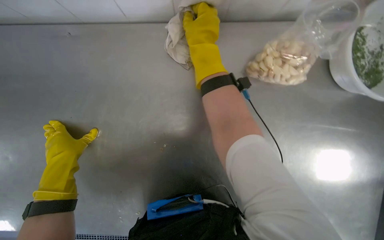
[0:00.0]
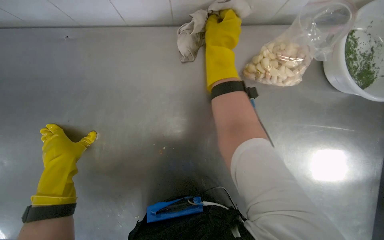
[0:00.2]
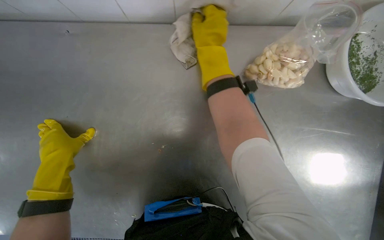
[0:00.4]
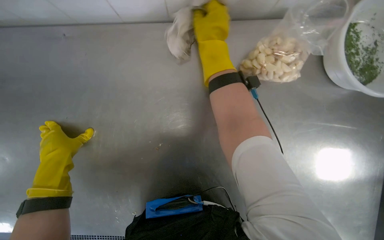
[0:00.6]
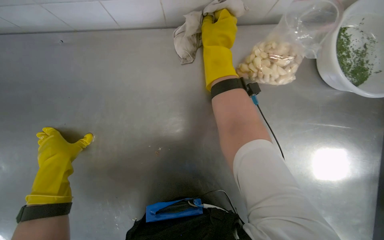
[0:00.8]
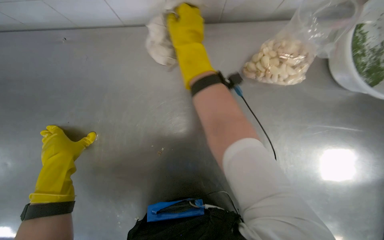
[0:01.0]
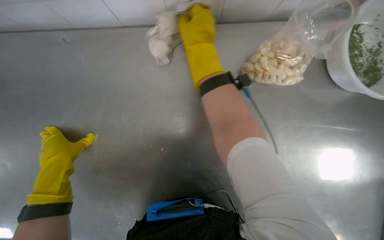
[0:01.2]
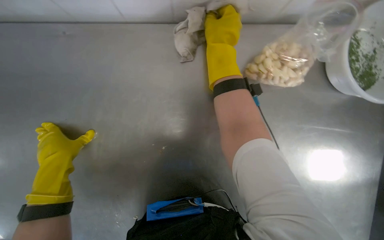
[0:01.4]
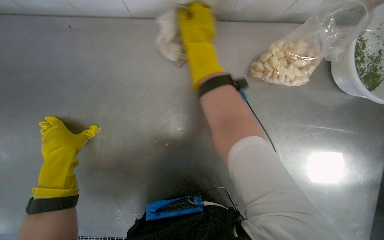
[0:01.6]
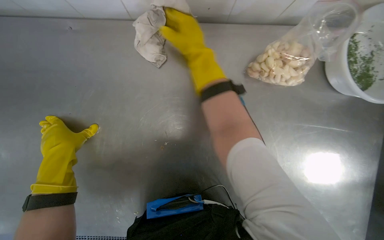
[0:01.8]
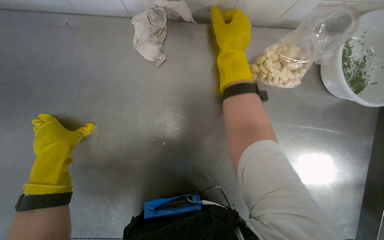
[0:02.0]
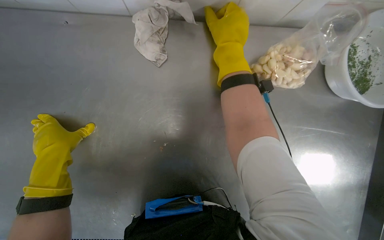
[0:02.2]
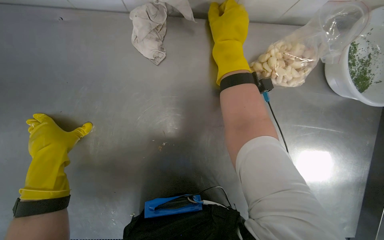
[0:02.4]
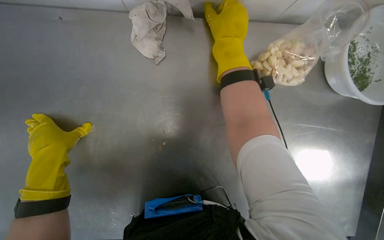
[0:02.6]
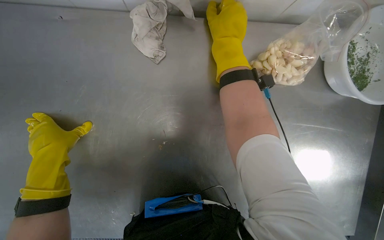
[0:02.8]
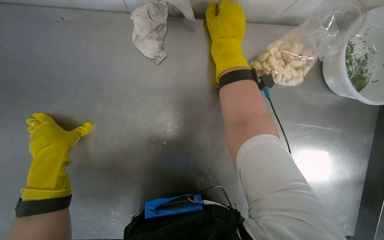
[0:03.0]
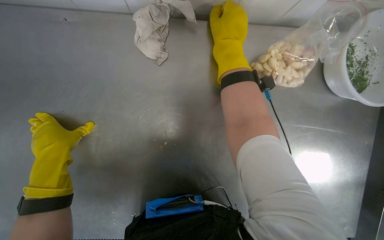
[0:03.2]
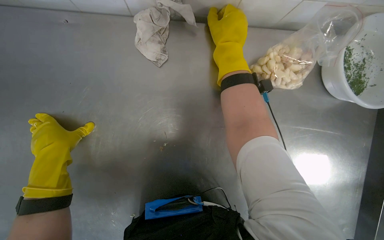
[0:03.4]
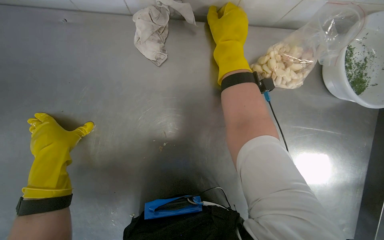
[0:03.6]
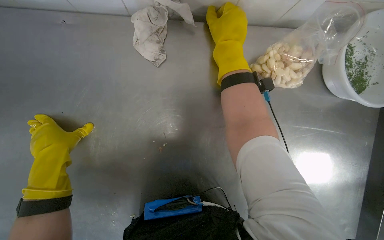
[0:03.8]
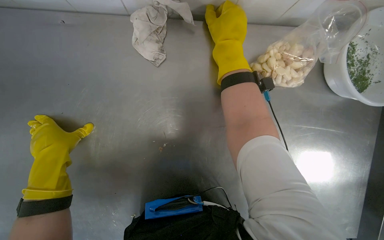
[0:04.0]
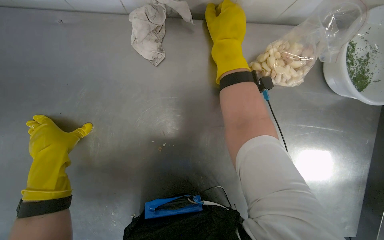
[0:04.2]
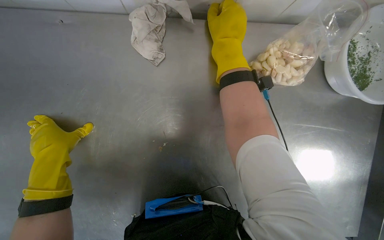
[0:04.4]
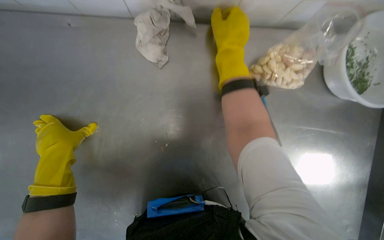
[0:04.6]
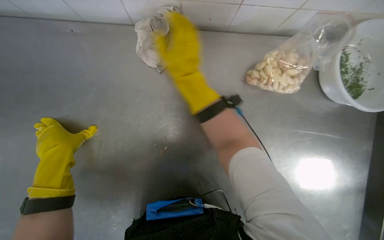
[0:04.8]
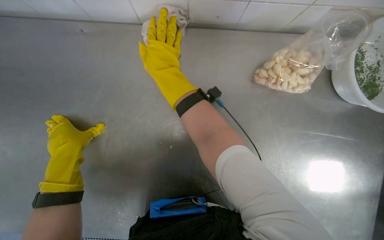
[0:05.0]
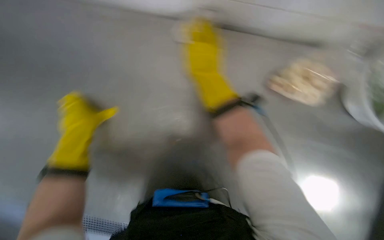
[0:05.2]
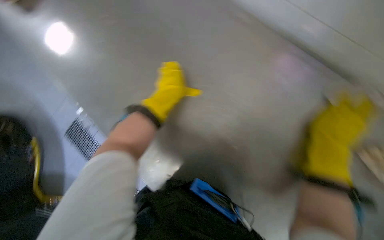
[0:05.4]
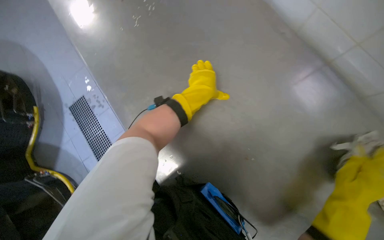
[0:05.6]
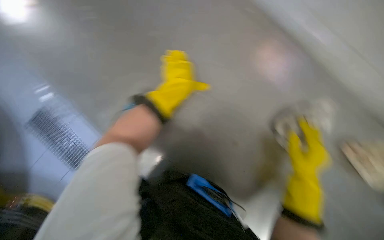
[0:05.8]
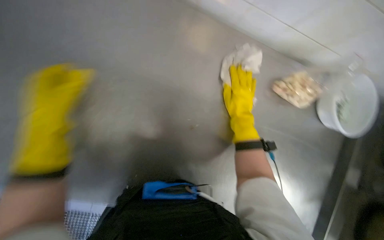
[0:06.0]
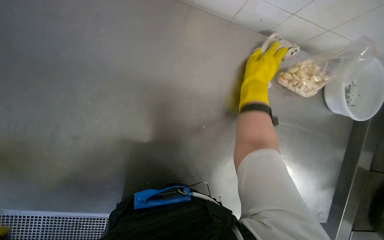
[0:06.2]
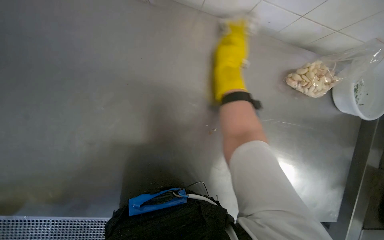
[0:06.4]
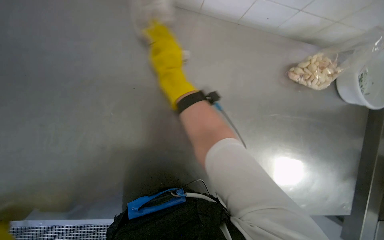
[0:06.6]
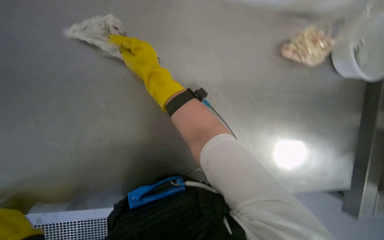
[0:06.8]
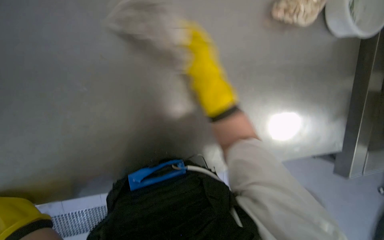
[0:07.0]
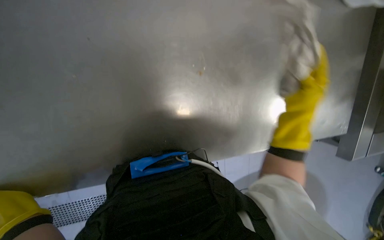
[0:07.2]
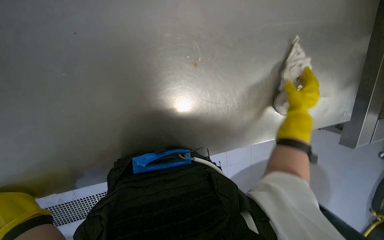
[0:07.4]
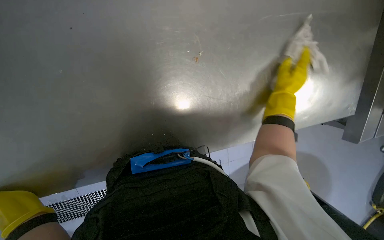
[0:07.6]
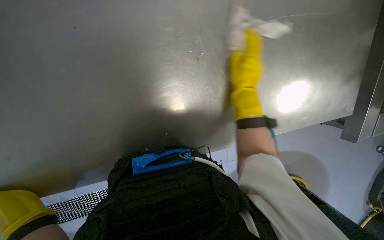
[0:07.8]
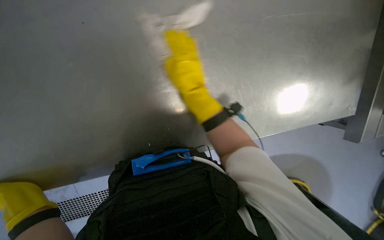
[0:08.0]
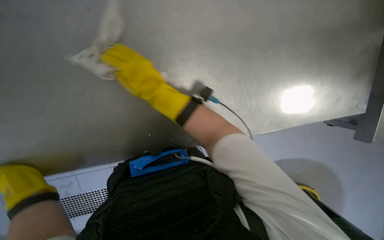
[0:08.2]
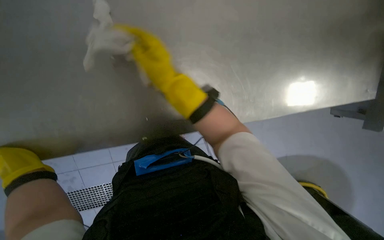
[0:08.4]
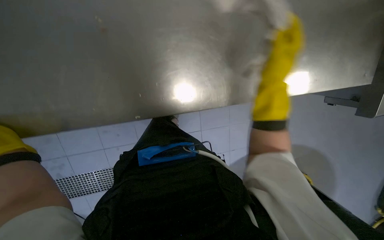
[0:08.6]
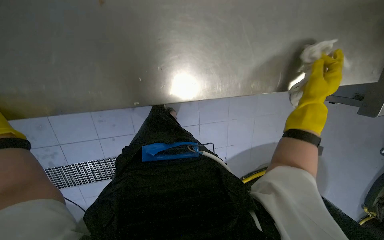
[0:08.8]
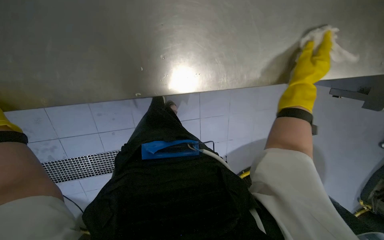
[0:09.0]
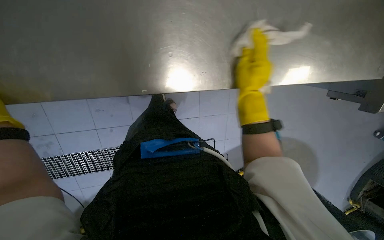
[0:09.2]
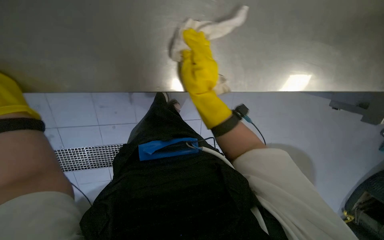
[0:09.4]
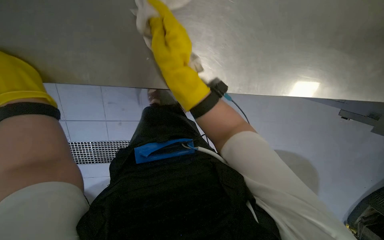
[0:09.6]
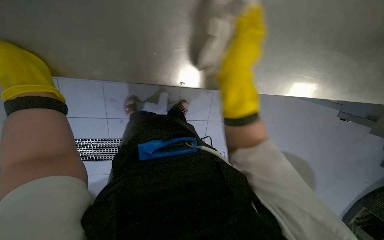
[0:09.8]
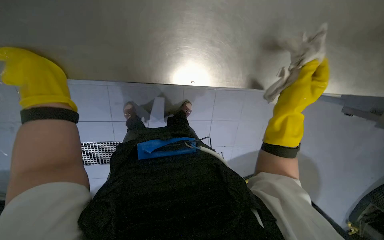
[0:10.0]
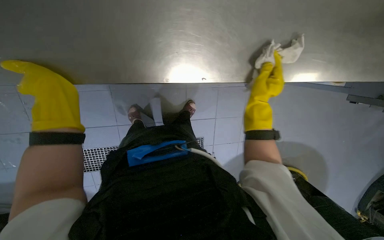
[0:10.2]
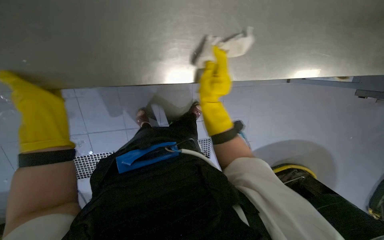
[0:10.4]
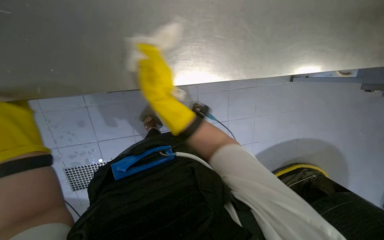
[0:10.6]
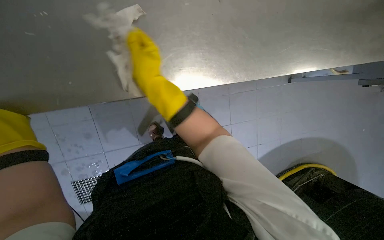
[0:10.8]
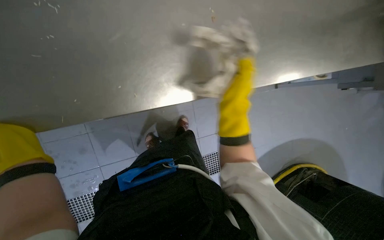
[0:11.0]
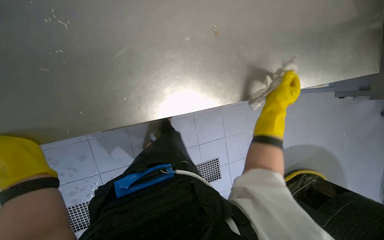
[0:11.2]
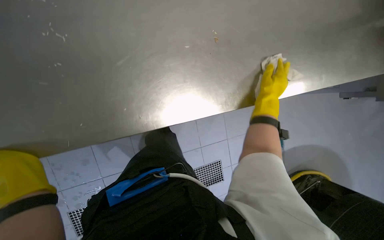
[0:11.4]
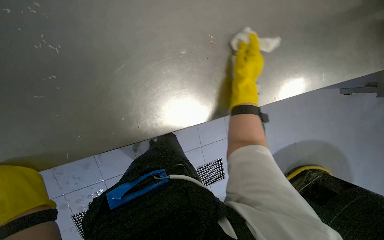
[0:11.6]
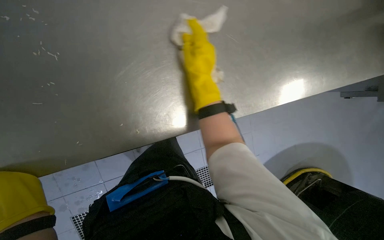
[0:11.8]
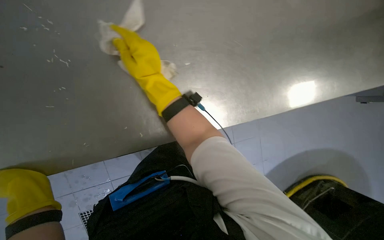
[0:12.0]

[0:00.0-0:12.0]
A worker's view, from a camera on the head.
Job: wiping surfaces.
The whole recording: Wiping kitchen counter. The worker wipes the metal kitchen counter with a cloth.
0:00.0 to 0:04.4: The hands make small movements and keep their place.
0:04.4 to 0:06.0: The right hand goes left and right, about 50 cm each way, reversing 2 times, while the left hand goes to the right and returns, roughly 25 cm each way.
0:06.0 to 0:07.6: The view tips downward by roughly 20 degrees.
0:09.0 to 0:10.4: The right hand goes left and right, about 30 cm each way, reversing 2 times.

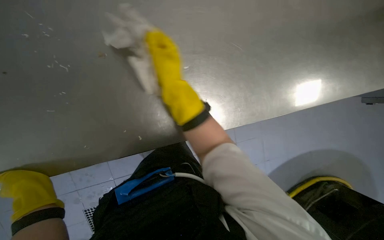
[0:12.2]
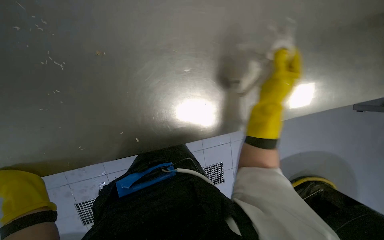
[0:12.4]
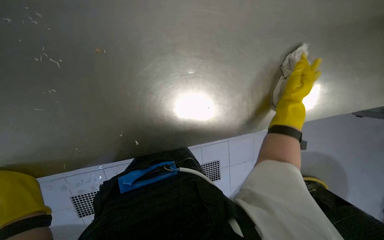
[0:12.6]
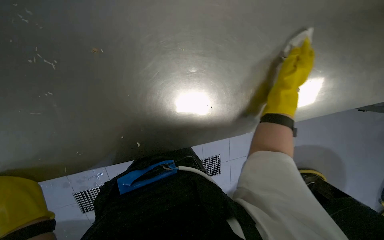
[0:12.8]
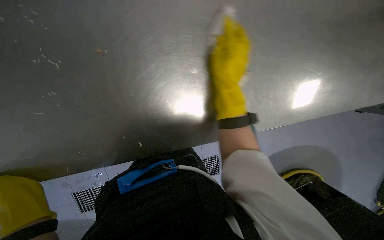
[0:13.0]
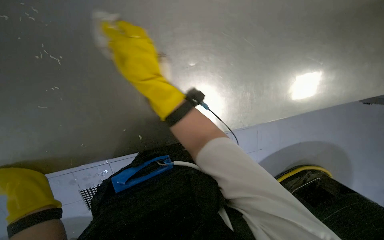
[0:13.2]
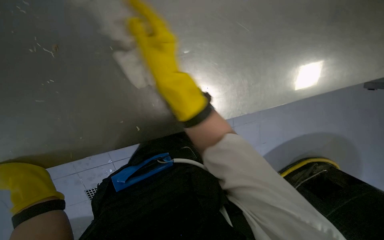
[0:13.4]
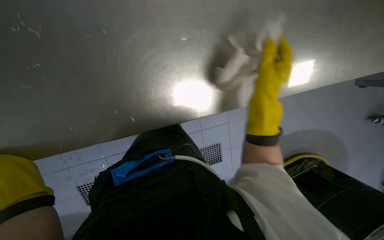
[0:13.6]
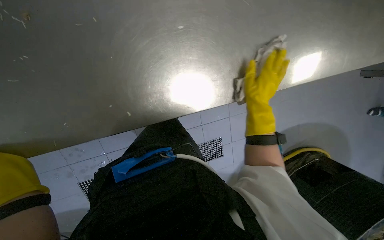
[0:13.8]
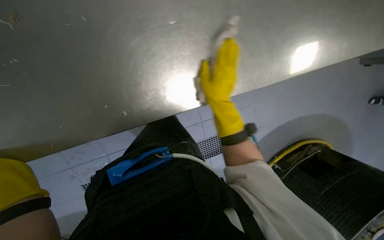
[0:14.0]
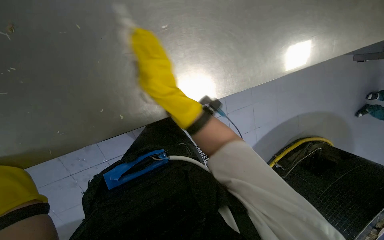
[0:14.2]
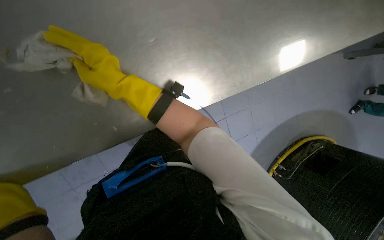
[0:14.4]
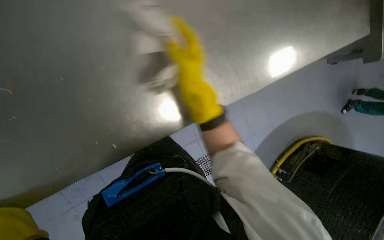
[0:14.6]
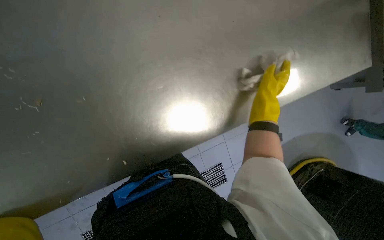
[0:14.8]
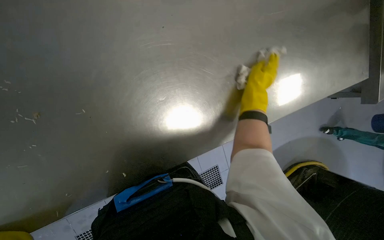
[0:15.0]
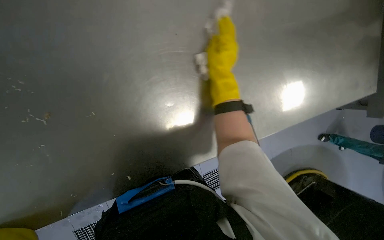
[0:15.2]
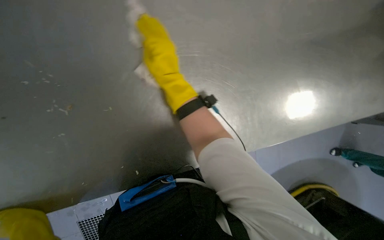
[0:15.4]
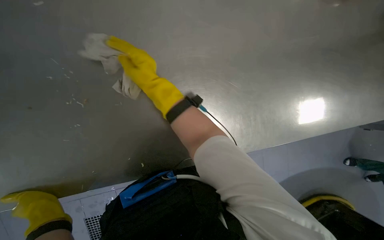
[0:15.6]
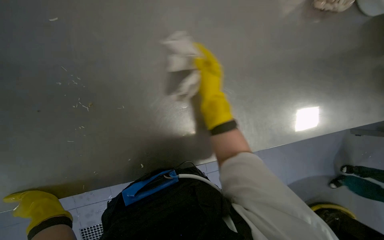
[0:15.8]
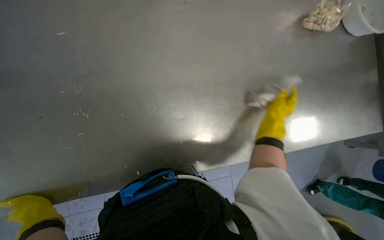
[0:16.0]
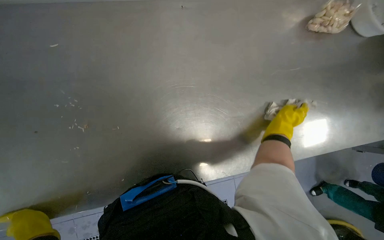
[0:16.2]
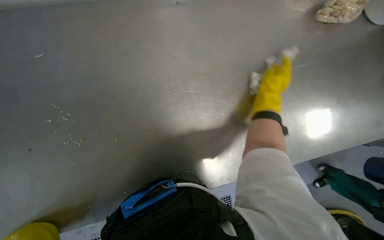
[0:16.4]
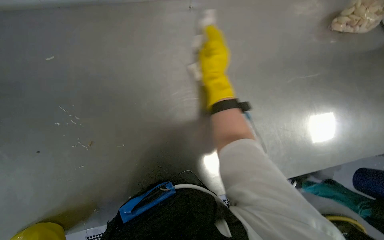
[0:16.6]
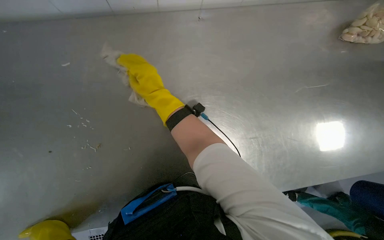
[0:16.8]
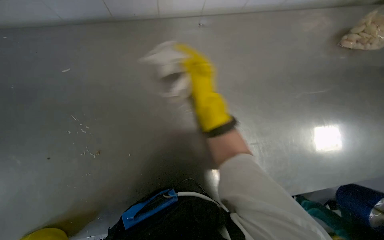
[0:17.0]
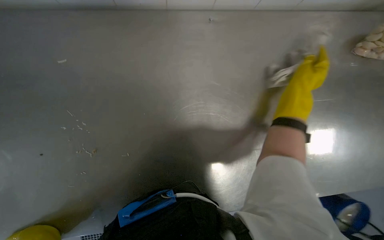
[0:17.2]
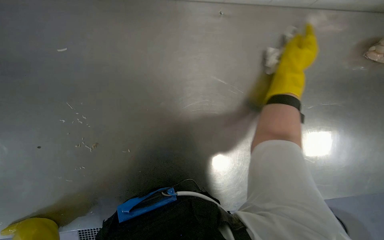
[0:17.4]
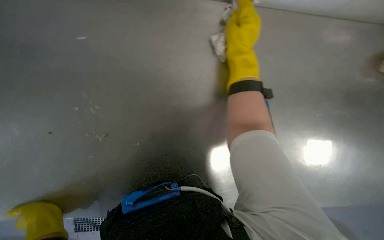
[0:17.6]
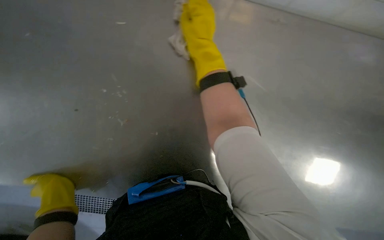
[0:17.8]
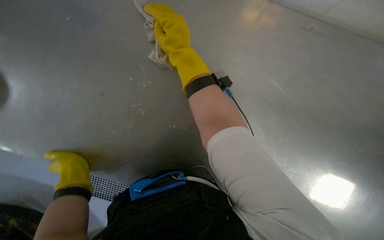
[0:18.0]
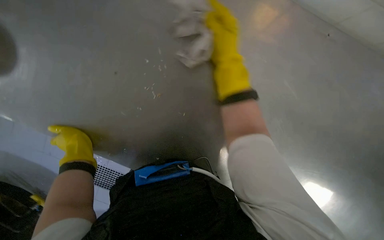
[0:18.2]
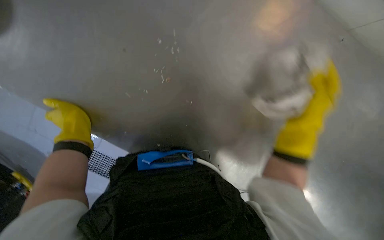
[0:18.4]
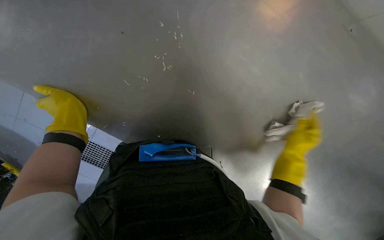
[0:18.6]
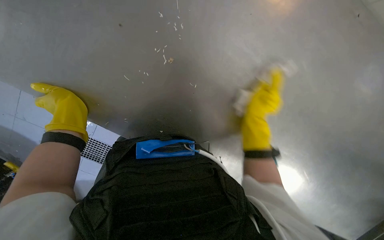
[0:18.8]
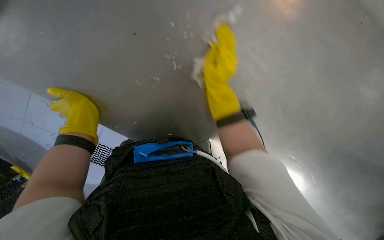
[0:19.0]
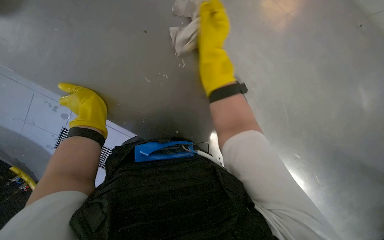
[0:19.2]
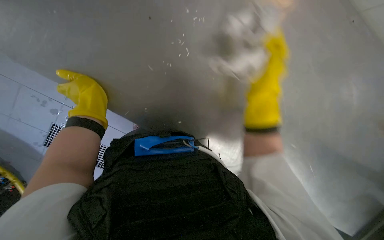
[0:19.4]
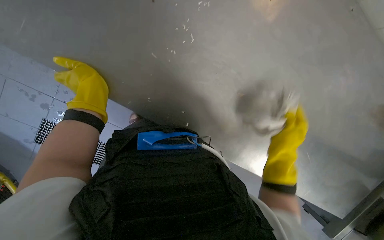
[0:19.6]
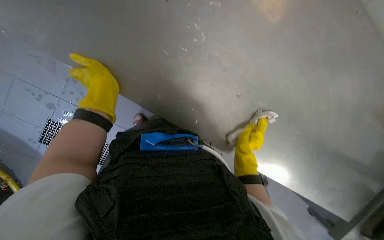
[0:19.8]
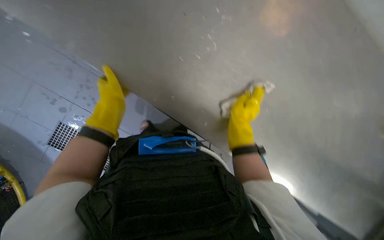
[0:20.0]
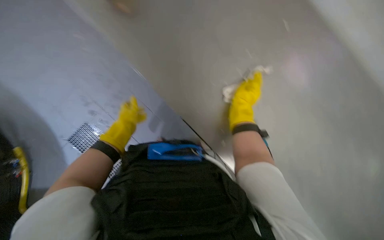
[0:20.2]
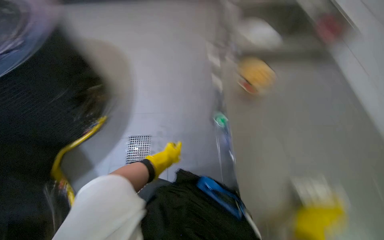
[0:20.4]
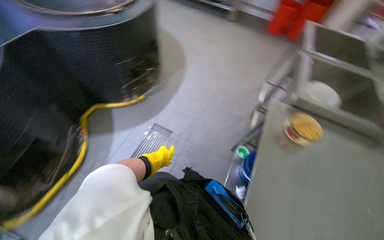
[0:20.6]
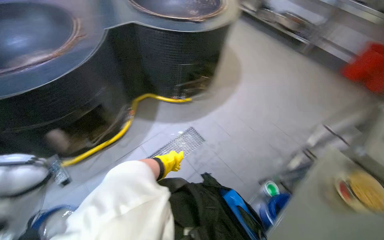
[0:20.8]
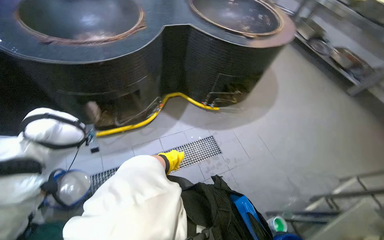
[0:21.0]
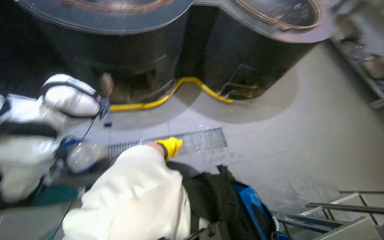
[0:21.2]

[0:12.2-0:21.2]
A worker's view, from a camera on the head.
Job: wiping surfaces.
The whole recording: Wiping kitchen counter. The worker wipes the metal kitchen counter with a cloth.
0:13.8 to 0:15.2: The wearer looks approximately 15 degrees further upward.
0:15.2 to 0:16.6: The right hand moves left and right over roughly 40 cm, changing direction 2 times.
0:16.6 to 0:18.2: The scene turns some 40 degrees clockwise in the picture.
0:18.2 to 0:19.8: The wearer looks some 15 degrees further downward. The right hand goes up and down the picture, roughly 30 cm each way, reversing 2 times.
0:19.8 to 0:21.2: The head turns to the left by some 75 degrees.
